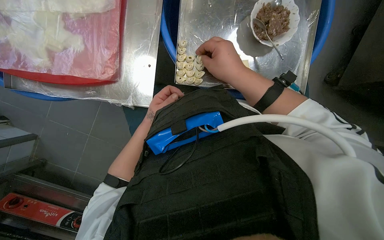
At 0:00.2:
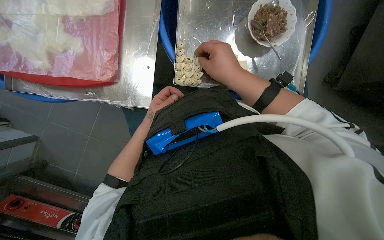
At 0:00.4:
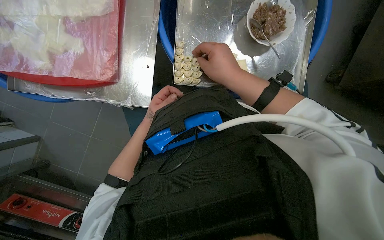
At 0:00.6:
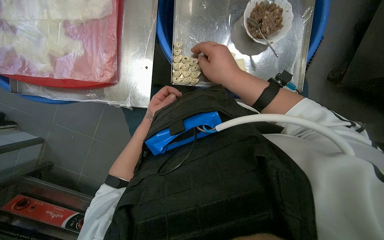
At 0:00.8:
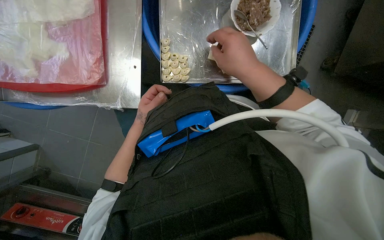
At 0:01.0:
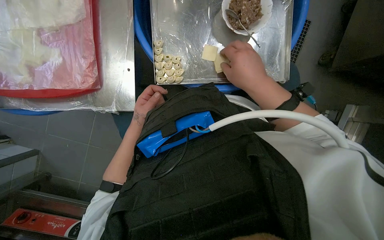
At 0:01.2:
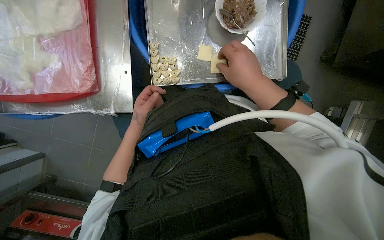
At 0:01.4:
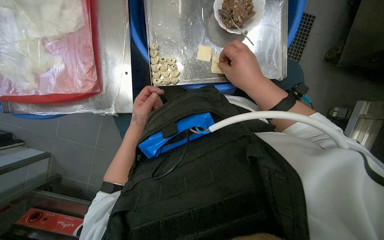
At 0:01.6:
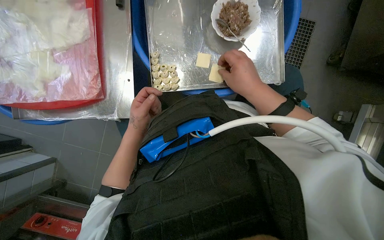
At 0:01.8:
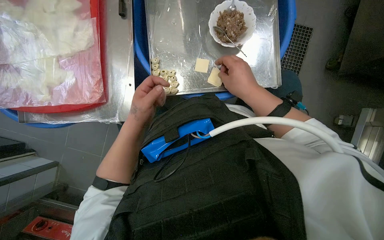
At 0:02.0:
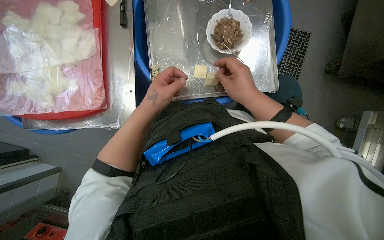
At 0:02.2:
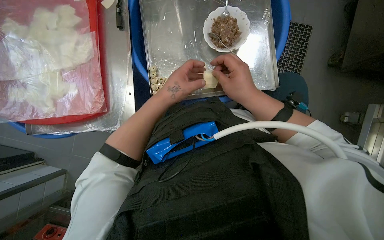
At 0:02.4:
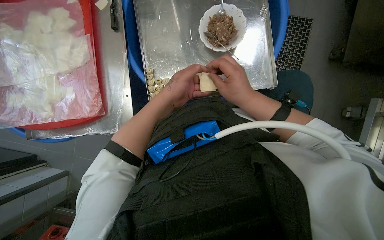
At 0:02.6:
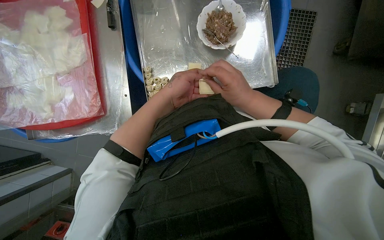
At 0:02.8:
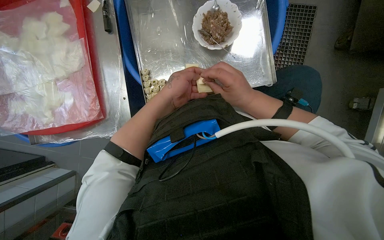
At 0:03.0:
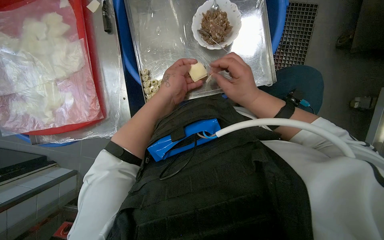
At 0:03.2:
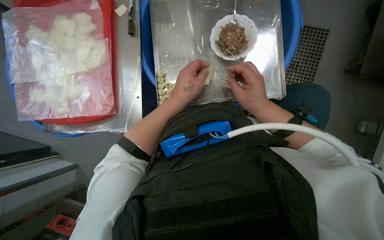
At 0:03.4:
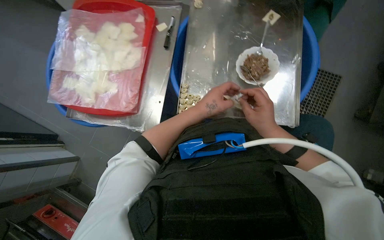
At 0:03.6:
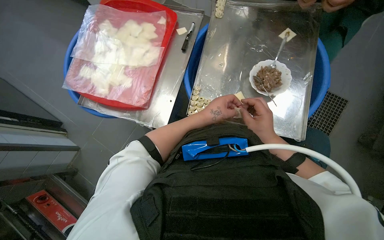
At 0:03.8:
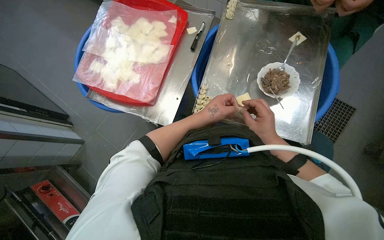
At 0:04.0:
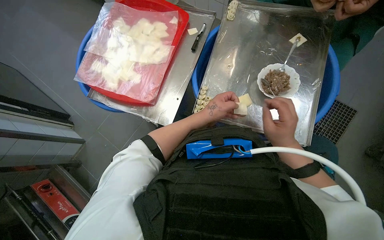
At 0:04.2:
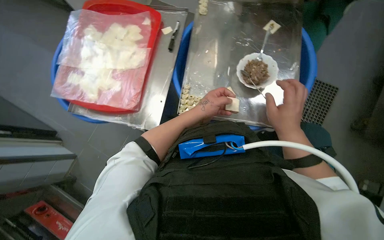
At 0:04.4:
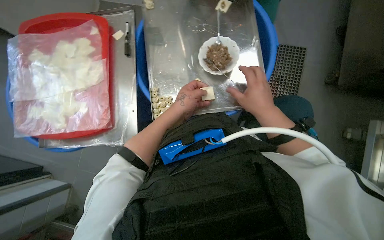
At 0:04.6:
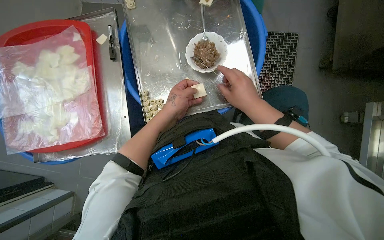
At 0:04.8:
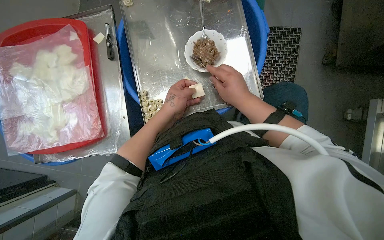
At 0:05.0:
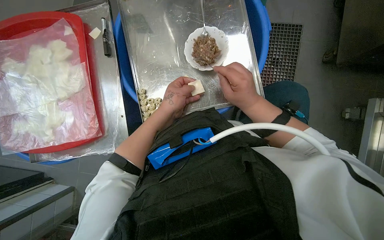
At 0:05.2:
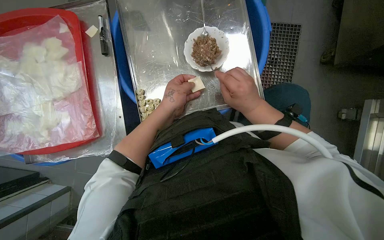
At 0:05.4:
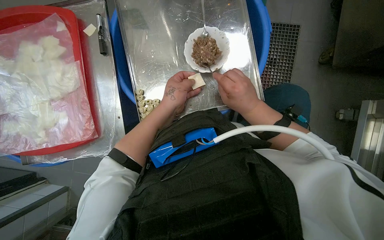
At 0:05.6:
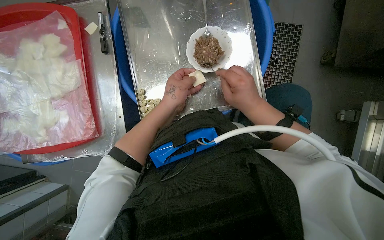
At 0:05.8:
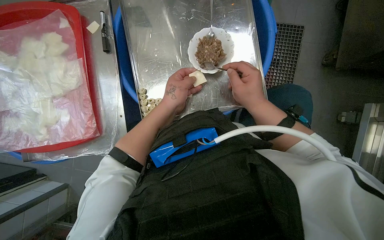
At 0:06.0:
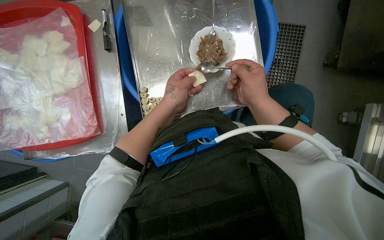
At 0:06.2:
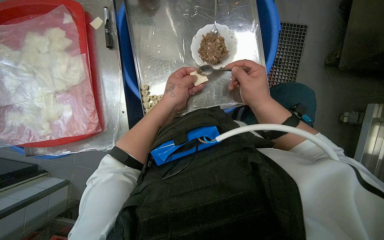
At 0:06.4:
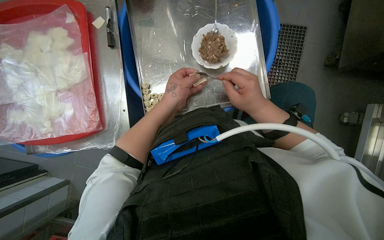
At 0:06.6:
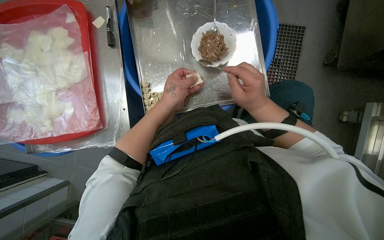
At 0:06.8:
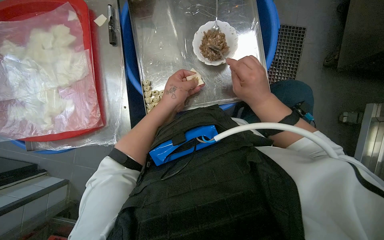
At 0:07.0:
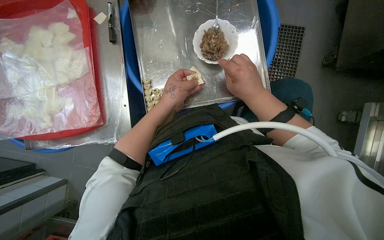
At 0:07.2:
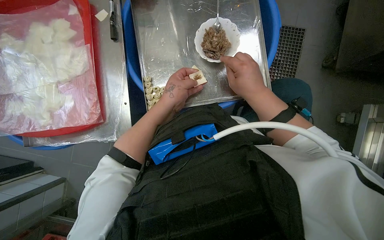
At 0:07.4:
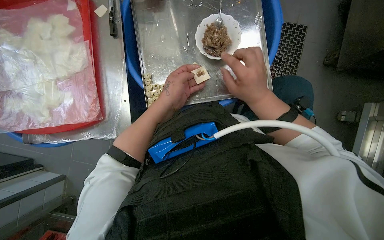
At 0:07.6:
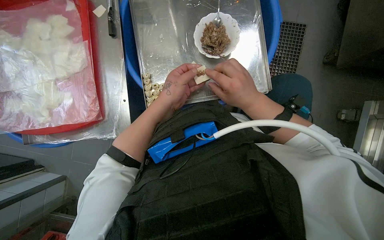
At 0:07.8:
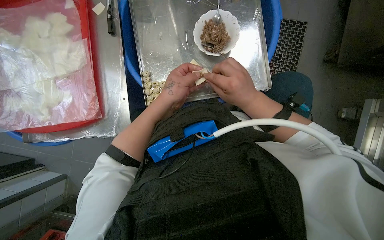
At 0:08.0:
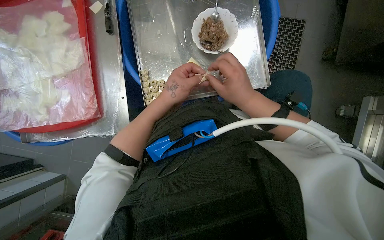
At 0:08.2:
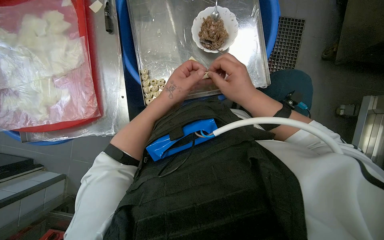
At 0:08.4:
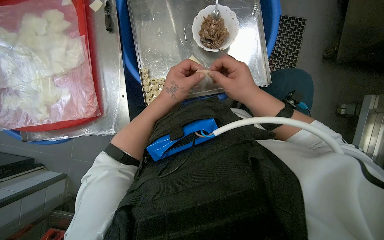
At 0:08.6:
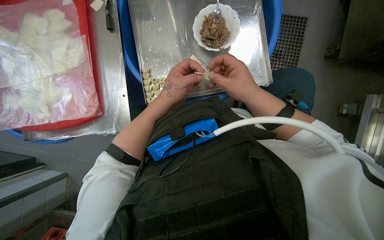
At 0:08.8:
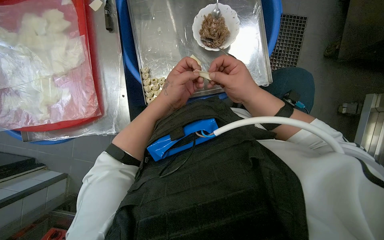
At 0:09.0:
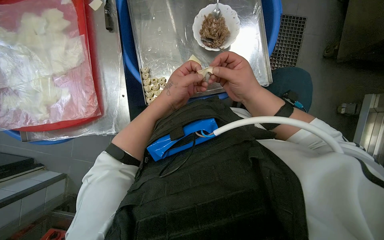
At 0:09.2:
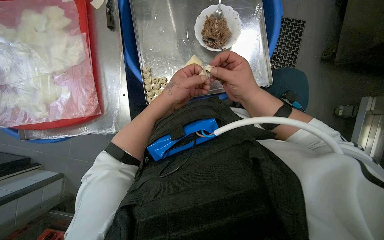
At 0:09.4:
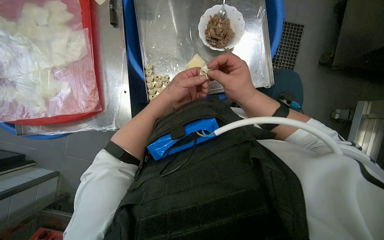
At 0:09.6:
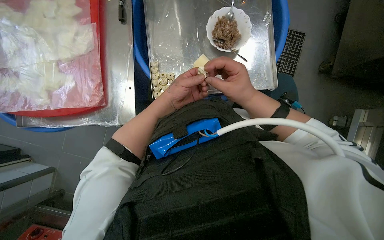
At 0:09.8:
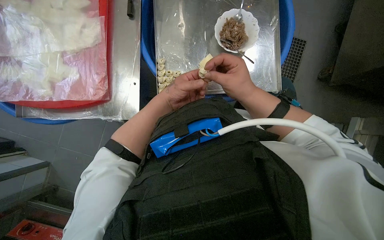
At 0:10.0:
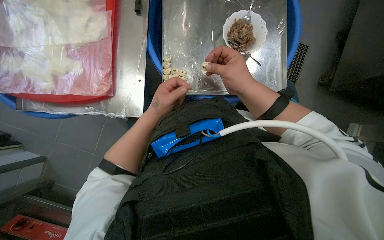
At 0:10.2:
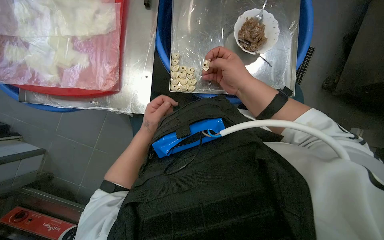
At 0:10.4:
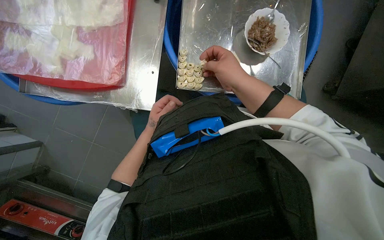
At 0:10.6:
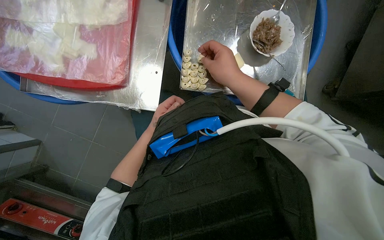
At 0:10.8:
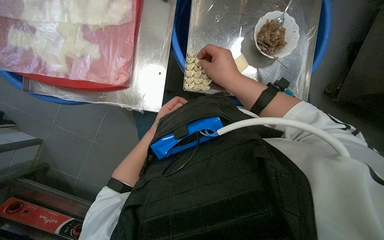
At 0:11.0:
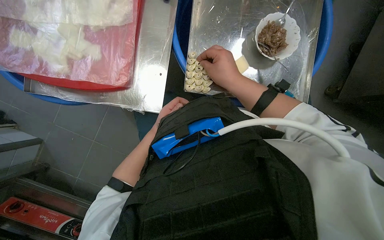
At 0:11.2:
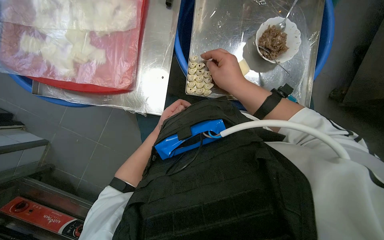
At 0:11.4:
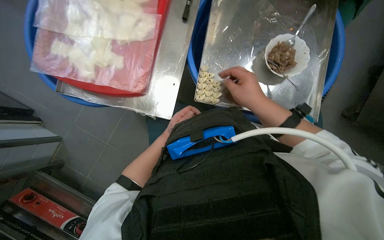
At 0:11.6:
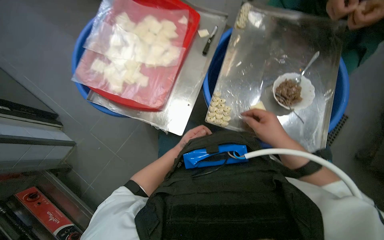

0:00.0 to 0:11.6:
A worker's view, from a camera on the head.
Job: preparing food.
The whole recording: Making dumplings with meat filling. The worker picks up dough, fills it with meat, folds it, and places the finished dumpling on a tray.
0:01.4 to 0:02.8: The left hand goes some 20 cm up the picture, to the right and nearer to the camera.
0:04.4 to 0:08.8: The hands work in one place, with small movements.
0:08.8 to 0:10.2: The left hand is displaced to the left, down the picture and farther from the camera by some 20 cm.
0:10.2 to 0:11.6: The wearer looks roughly 10 degrees further upward.

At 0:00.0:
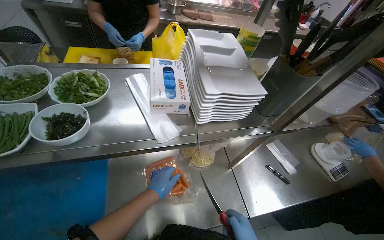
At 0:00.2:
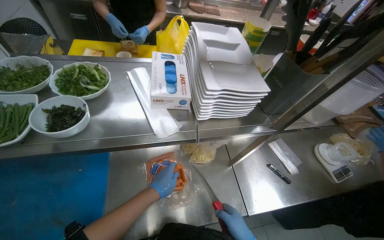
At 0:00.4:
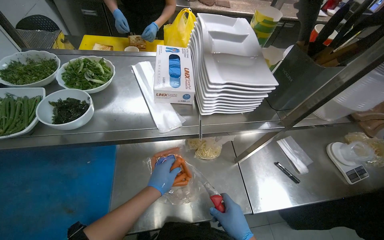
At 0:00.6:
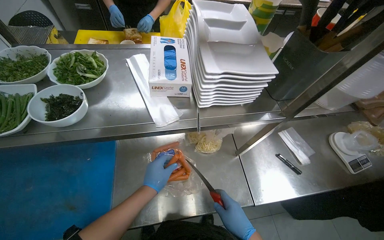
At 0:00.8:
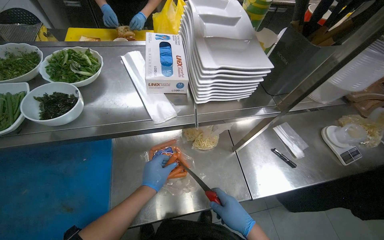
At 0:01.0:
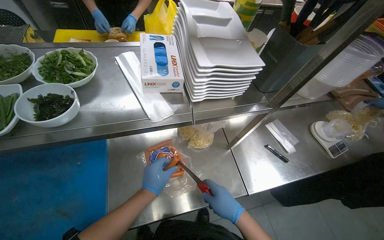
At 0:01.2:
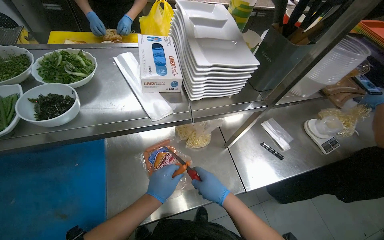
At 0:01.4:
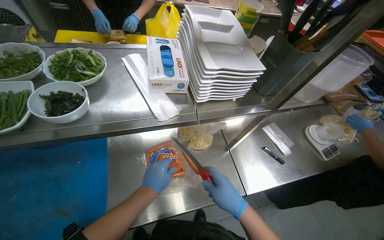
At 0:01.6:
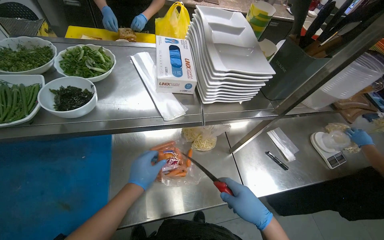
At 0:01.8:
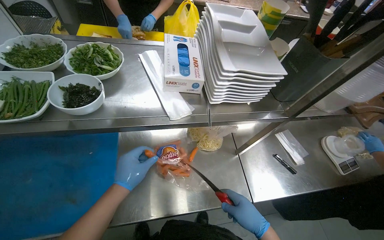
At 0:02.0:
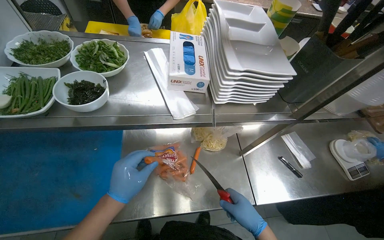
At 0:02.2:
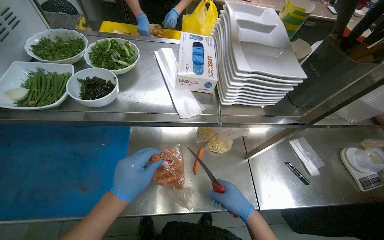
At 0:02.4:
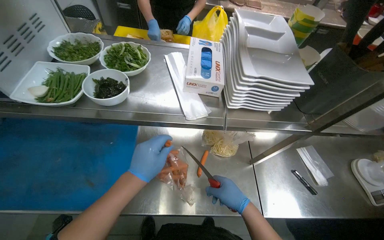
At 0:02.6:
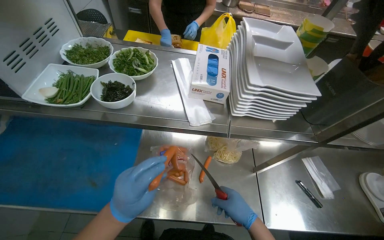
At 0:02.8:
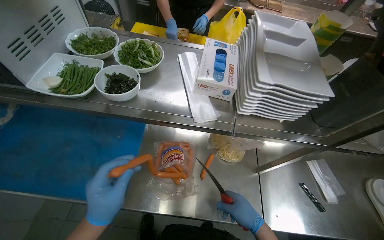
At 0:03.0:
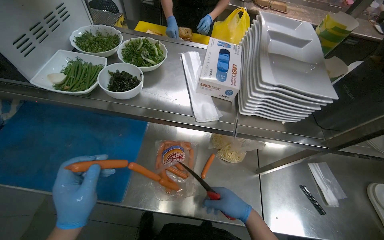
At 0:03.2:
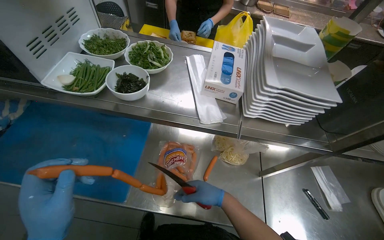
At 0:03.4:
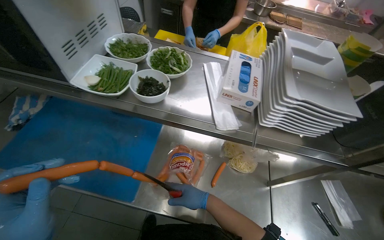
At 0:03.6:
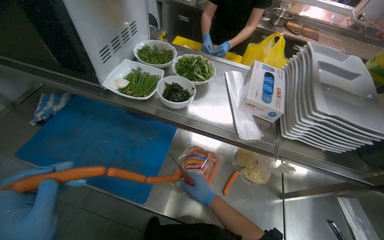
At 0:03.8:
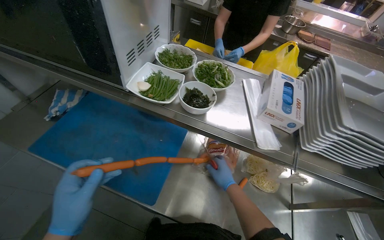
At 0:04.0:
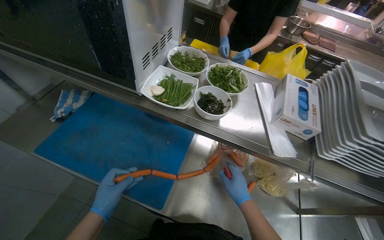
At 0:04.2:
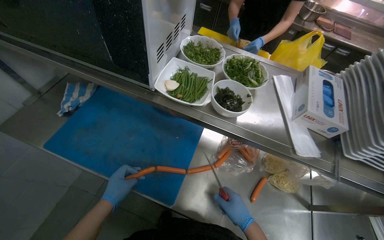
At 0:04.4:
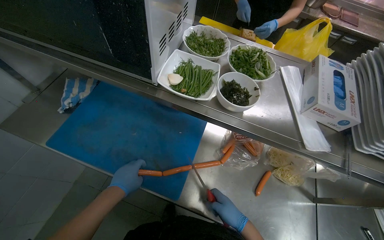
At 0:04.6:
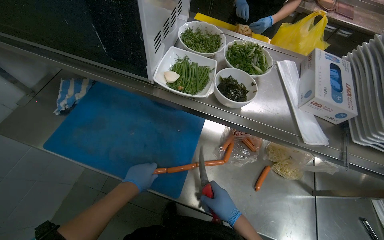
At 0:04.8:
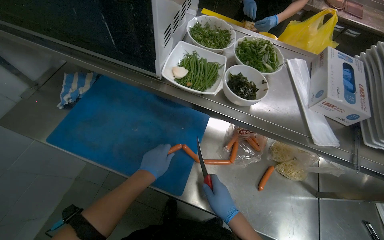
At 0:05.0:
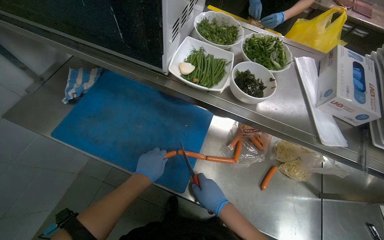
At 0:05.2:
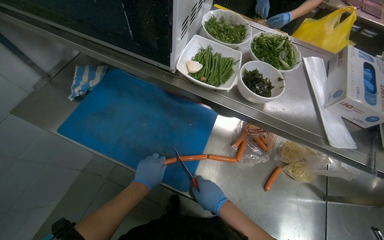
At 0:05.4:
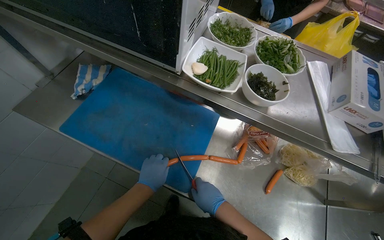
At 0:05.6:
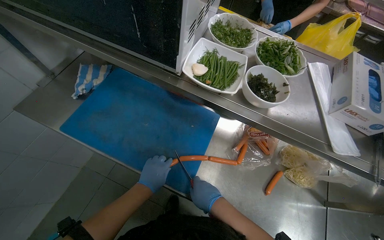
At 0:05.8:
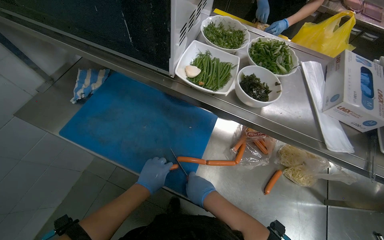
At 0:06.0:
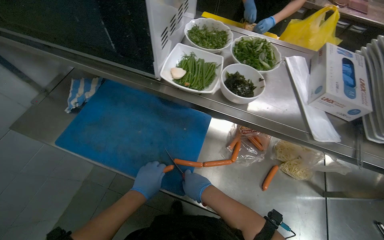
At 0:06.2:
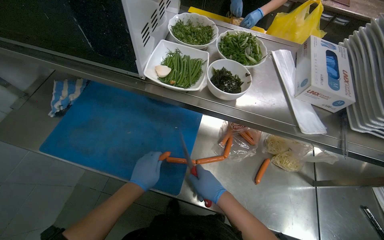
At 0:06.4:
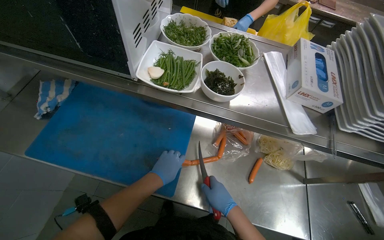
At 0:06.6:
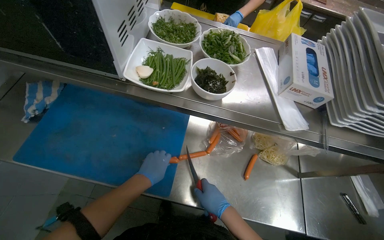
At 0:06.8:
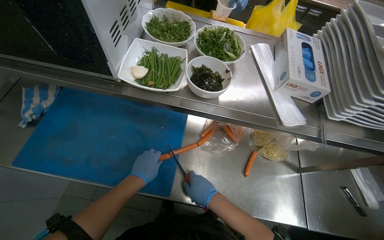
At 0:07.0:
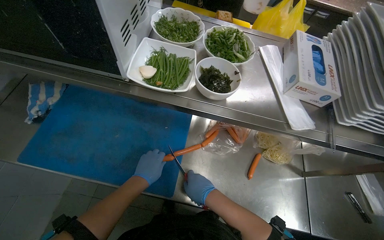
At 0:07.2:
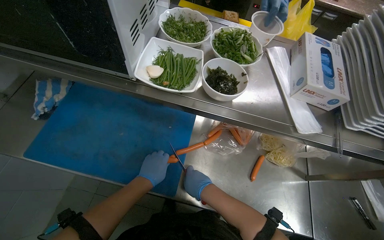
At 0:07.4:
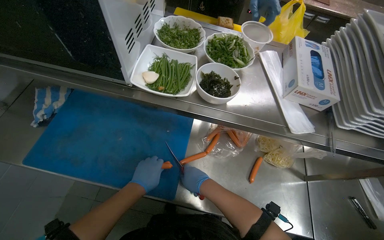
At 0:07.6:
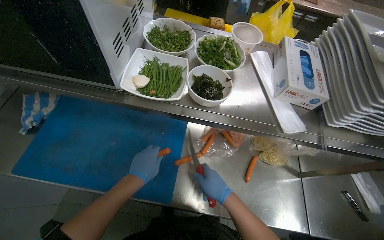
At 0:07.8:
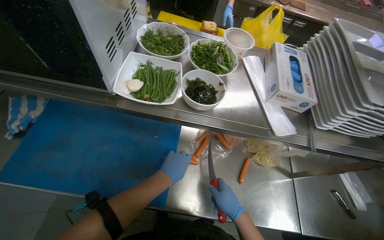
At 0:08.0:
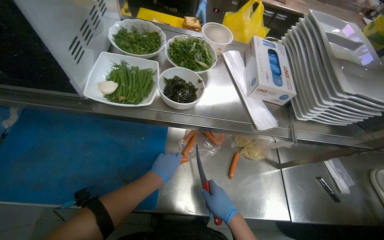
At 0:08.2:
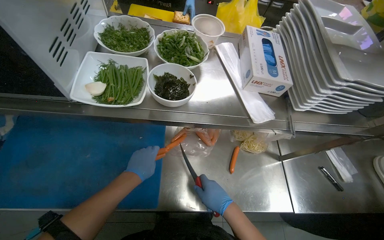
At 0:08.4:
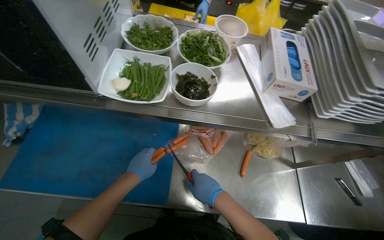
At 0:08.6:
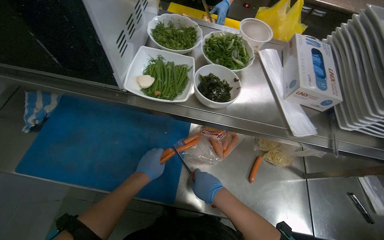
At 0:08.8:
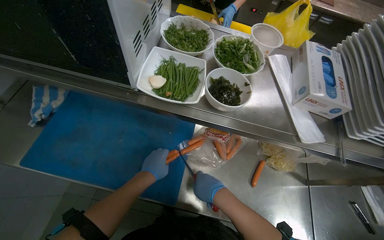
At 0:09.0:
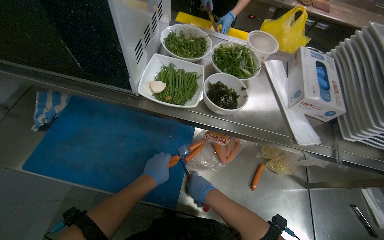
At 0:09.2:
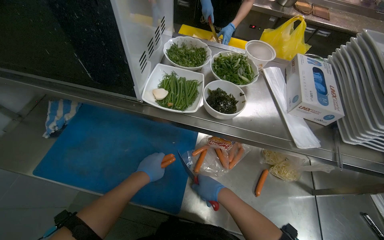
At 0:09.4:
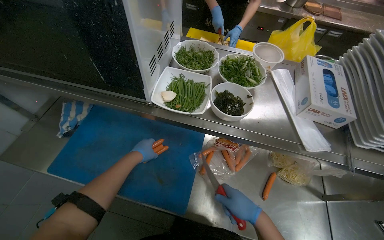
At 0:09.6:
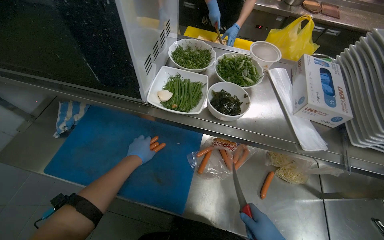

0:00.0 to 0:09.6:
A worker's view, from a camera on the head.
Job: preparing food.
The whole recording: Cutting sausages on cutting board. The worker cuts sausages into smaller pieces on a blue cutting board.
0:01.6 to 0:03.2: The head rotates roughly 20 degrees to the left. The left hand travels nearer to the camera and to the left by about 25 cm; the right hand is displaced farther from the camera and to the left by some 15 cm.
0:08.0 to 0:09.6: The left hand goes about 20 cm to the left and up the picture.
